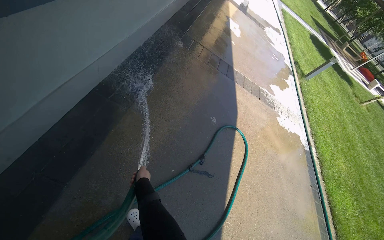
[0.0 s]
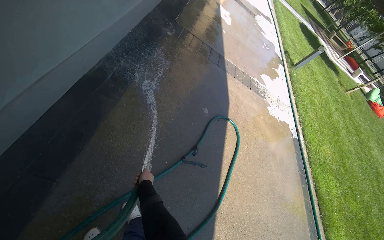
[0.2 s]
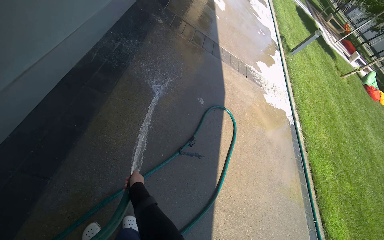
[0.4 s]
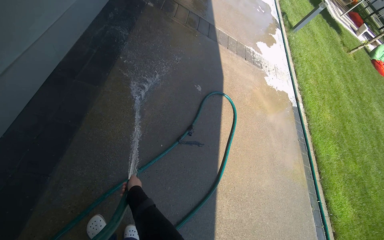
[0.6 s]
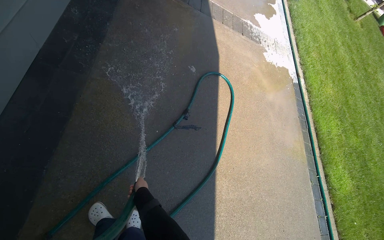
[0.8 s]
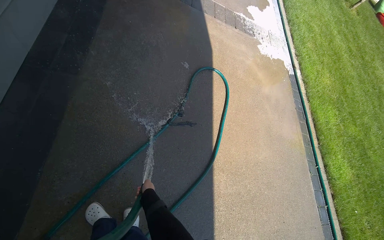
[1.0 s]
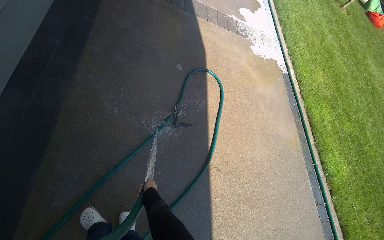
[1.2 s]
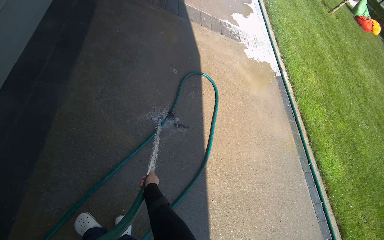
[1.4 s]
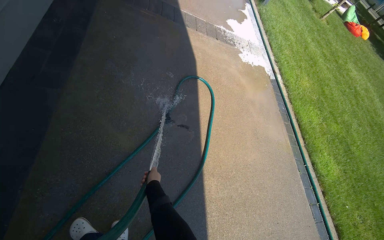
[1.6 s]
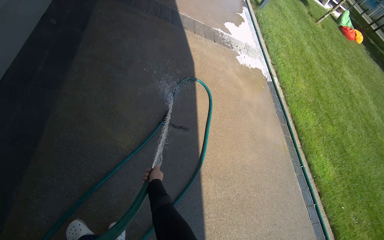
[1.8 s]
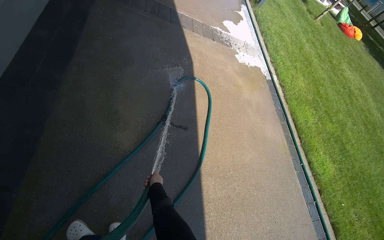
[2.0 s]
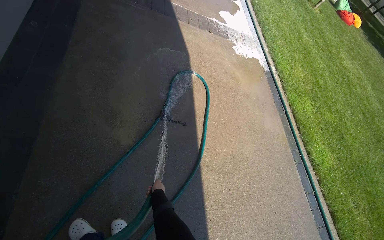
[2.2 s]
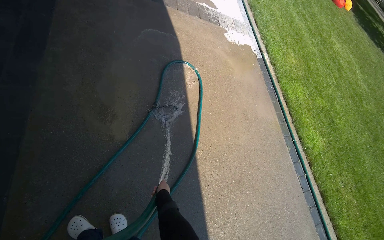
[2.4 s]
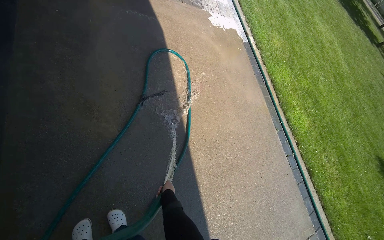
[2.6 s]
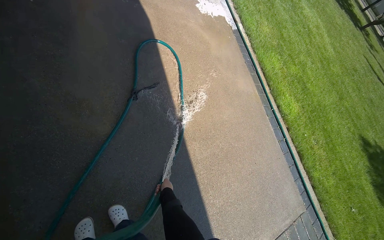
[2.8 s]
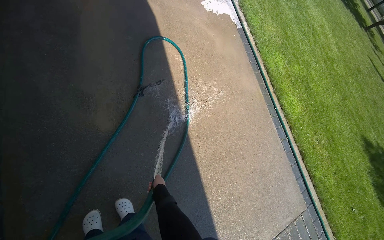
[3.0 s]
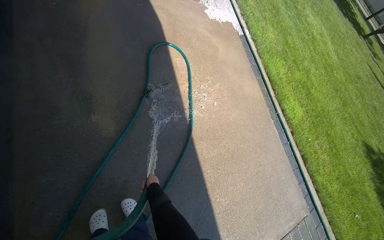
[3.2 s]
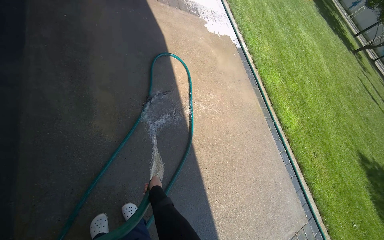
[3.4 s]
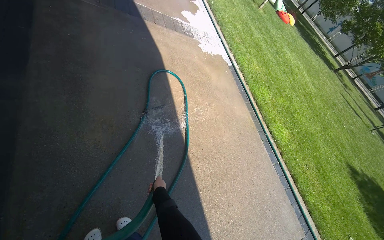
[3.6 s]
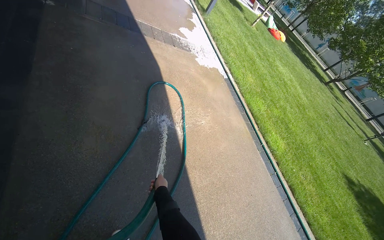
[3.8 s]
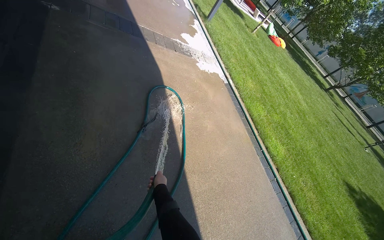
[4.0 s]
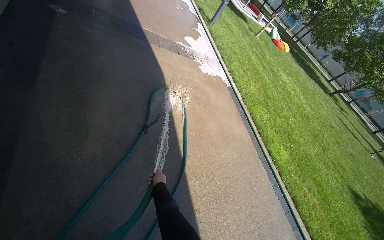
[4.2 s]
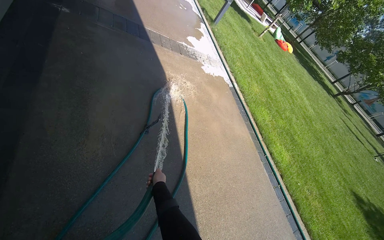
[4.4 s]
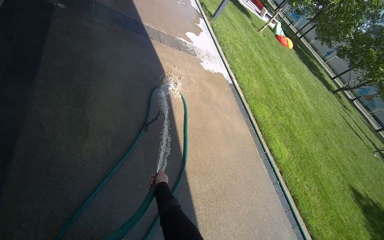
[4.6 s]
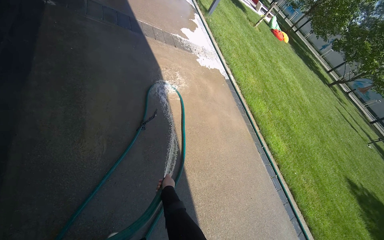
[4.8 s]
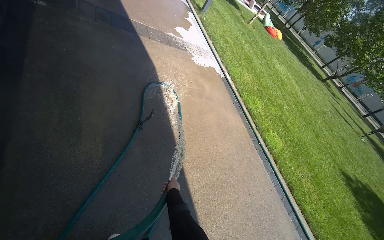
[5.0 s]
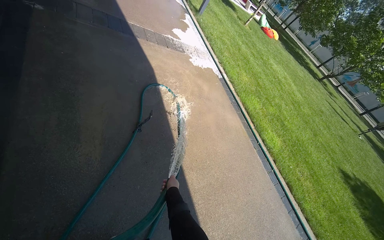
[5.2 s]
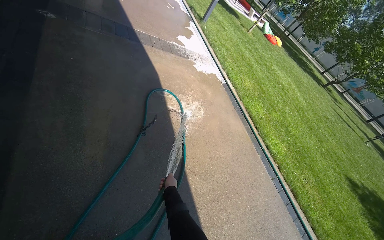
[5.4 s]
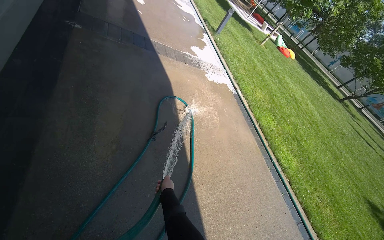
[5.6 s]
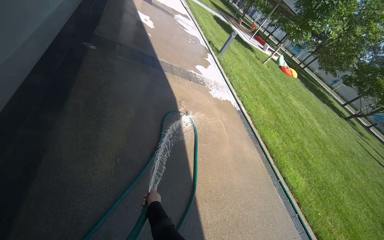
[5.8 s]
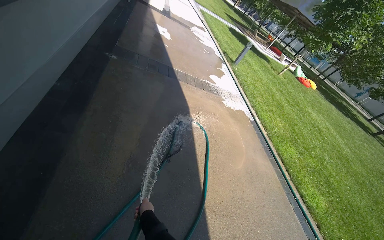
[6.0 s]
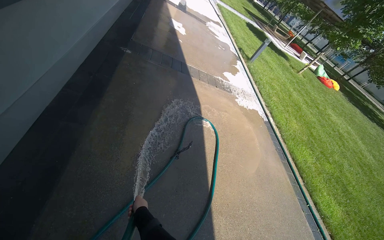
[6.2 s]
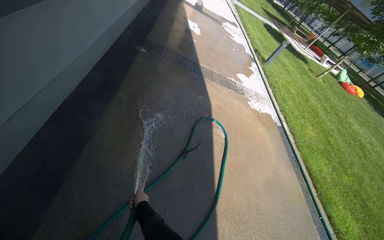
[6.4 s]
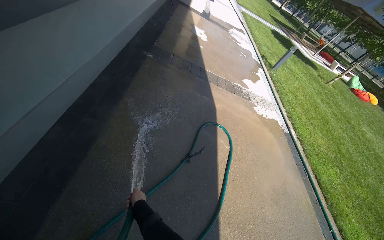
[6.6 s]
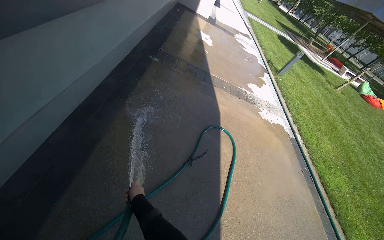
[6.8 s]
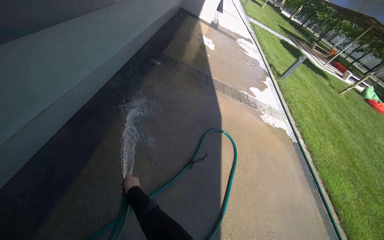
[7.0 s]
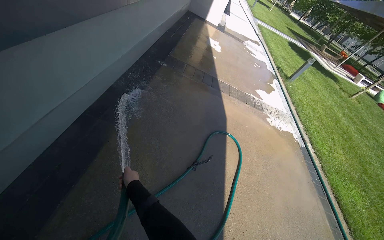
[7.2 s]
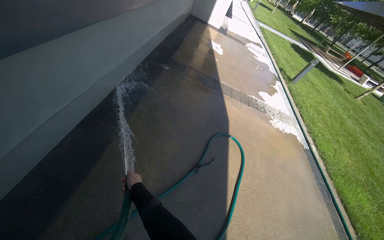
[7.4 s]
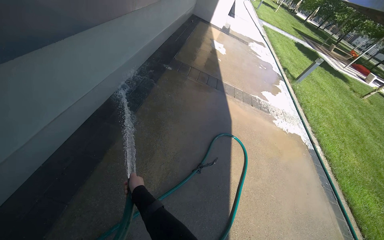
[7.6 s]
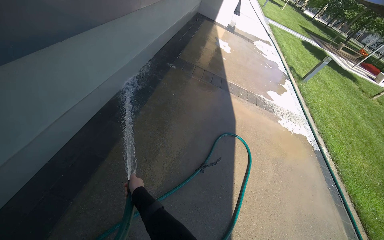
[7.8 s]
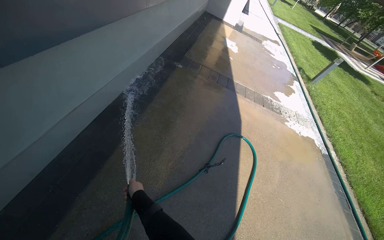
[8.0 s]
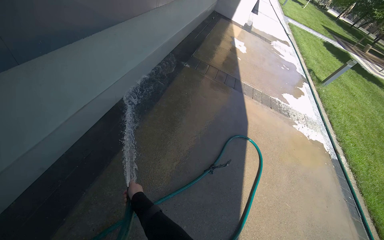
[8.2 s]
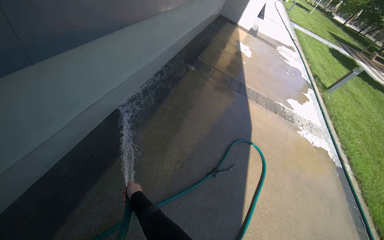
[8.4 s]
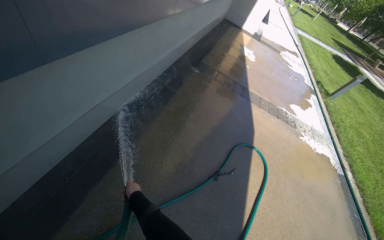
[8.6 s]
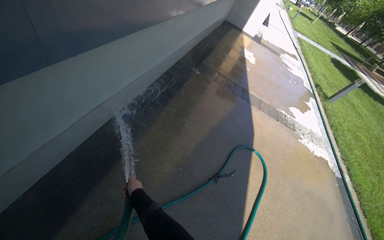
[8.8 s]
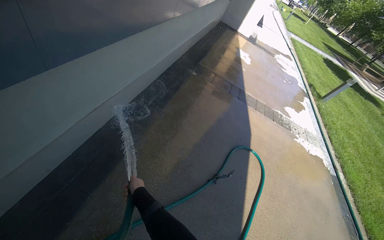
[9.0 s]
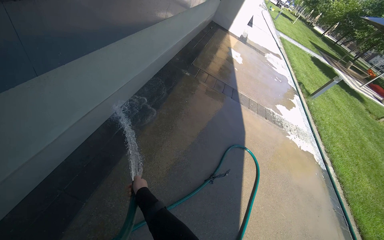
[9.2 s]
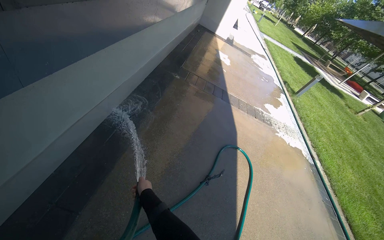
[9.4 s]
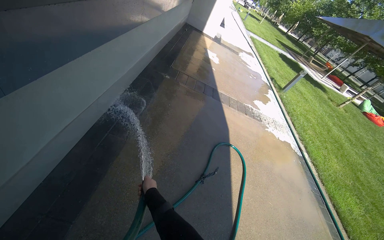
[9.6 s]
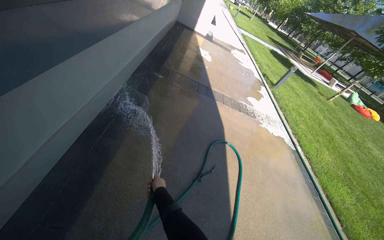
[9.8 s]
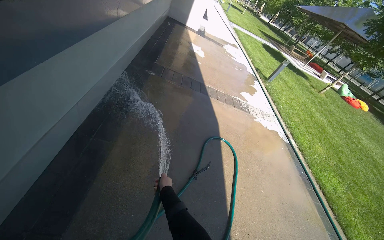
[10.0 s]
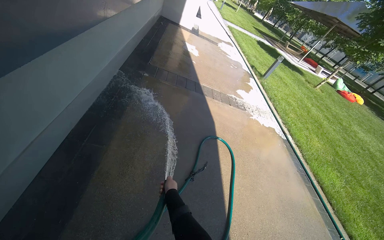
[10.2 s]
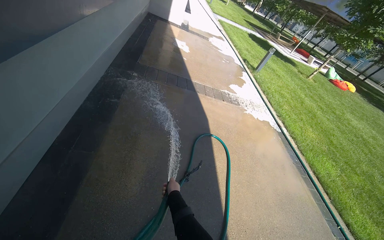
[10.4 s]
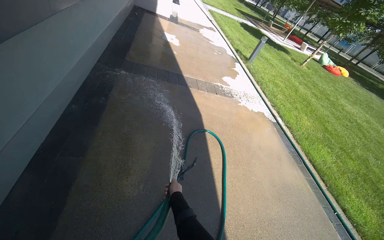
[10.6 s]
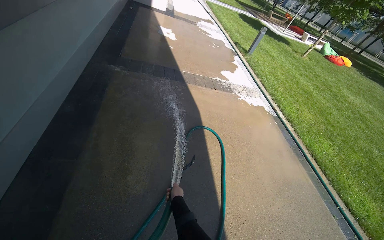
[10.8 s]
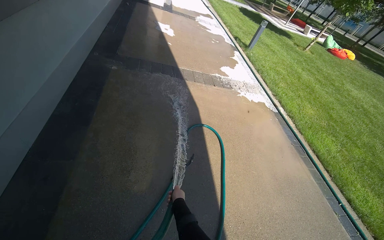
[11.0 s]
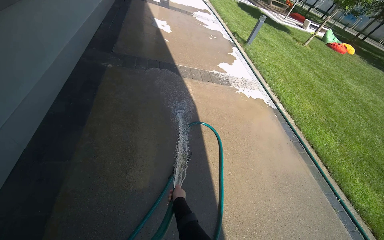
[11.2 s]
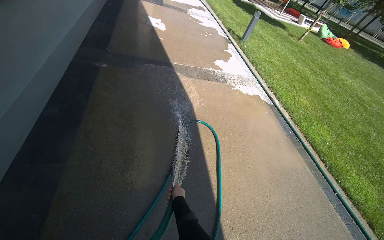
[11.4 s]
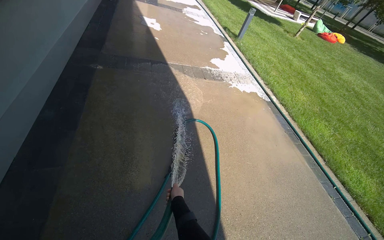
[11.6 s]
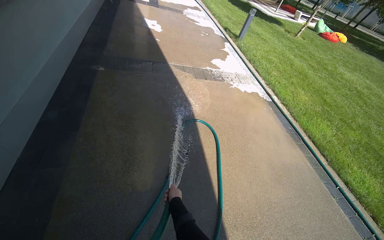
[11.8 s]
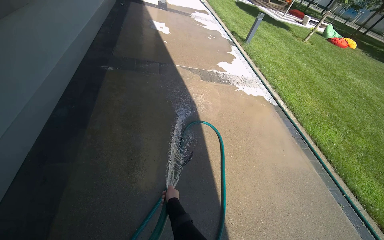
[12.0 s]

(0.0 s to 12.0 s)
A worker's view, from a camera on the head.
Job: sweeping floor.
The whole recording: Rinsing concrete ground. The worker rinses the concrete ground with a hose.
0.0 s - 1.6 s: The camera pitches downward, by some 15 degrees.
1.6 s - 3.0 s: The camera pitches downward, by about 15 degrees.
3.0 s - 4.4 s: The wearer looks approximately 15 degrees further upward. The right hand heads nearer to the camera, covering some 15 cm.
6.0 s - 7.6 s: The camera is aimed approximately 15 degrees further to the left. The right hand moves up the picture, some 10 cm.
9.0 s - 10.4 s: The head turns to the right by about 20 degrees. The right hand shifts some 25 cm to the right.

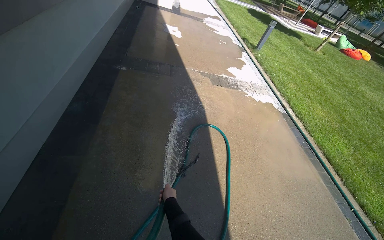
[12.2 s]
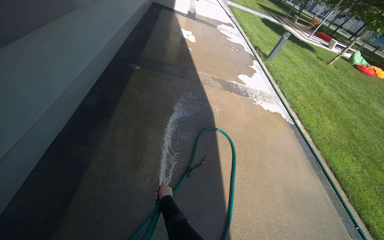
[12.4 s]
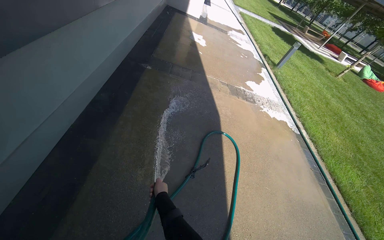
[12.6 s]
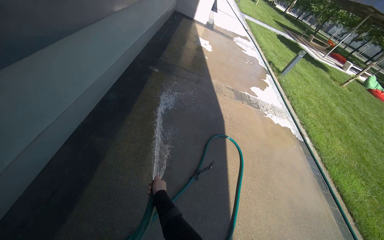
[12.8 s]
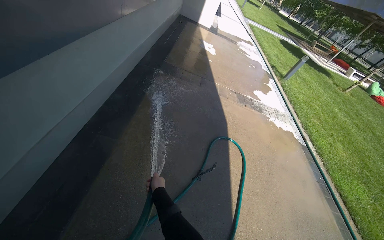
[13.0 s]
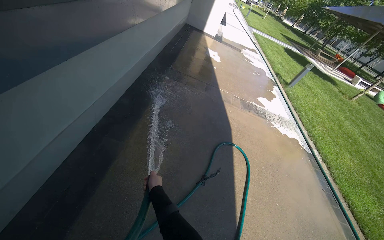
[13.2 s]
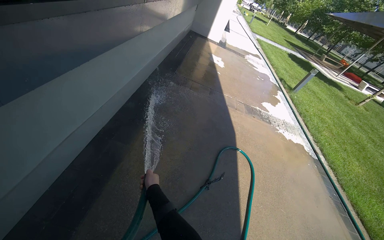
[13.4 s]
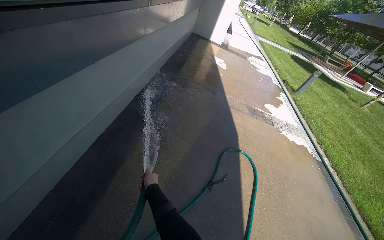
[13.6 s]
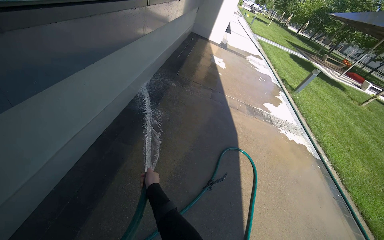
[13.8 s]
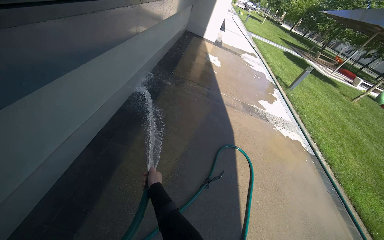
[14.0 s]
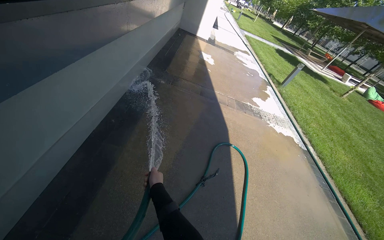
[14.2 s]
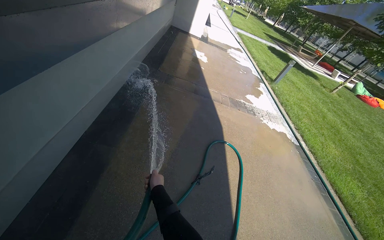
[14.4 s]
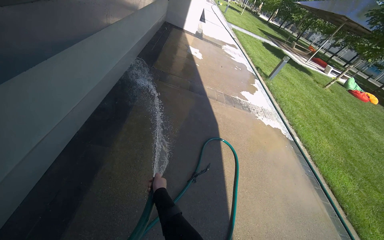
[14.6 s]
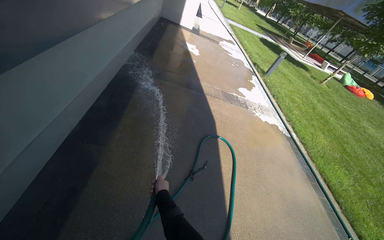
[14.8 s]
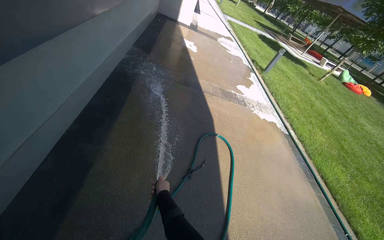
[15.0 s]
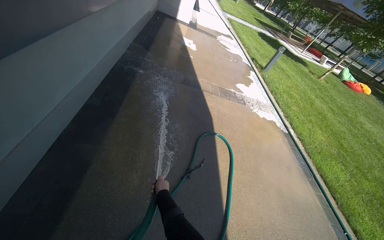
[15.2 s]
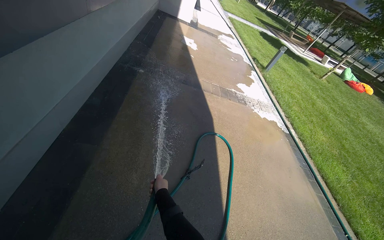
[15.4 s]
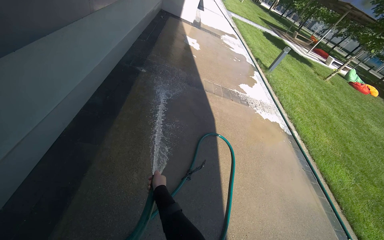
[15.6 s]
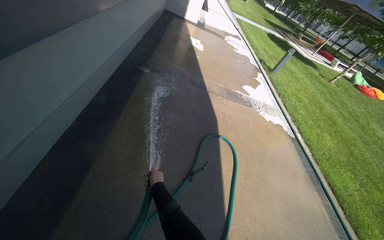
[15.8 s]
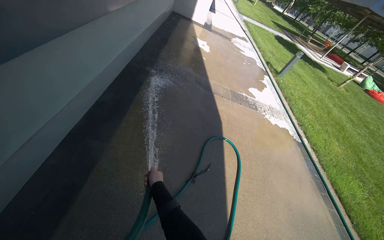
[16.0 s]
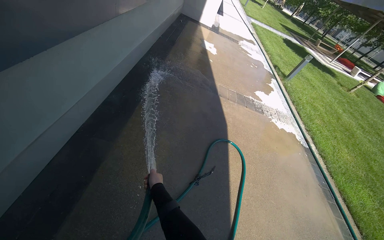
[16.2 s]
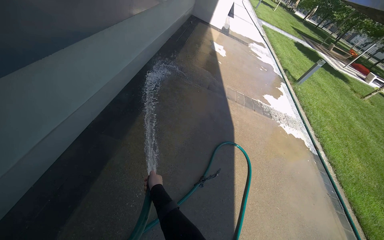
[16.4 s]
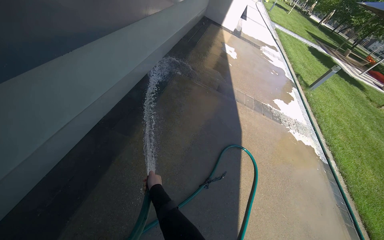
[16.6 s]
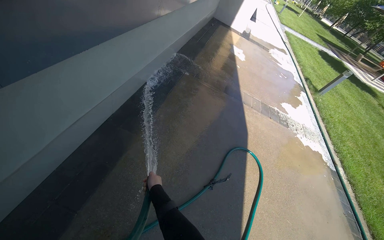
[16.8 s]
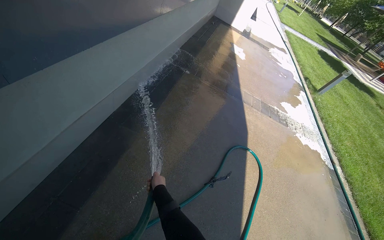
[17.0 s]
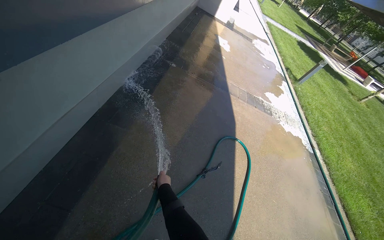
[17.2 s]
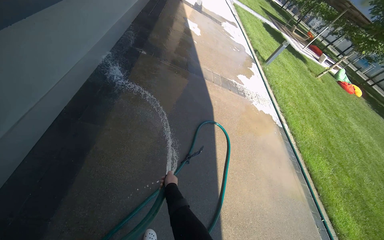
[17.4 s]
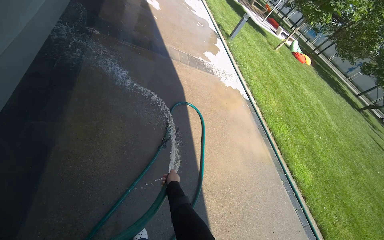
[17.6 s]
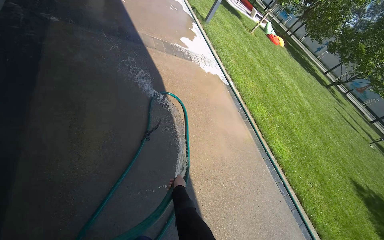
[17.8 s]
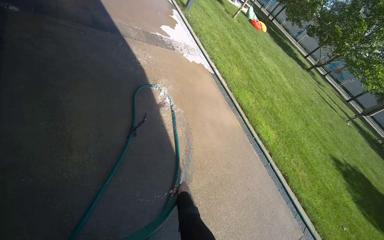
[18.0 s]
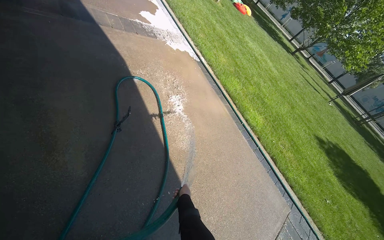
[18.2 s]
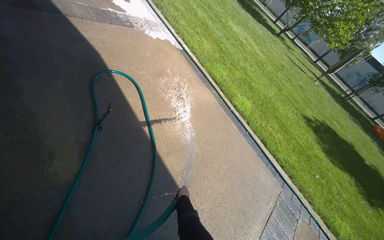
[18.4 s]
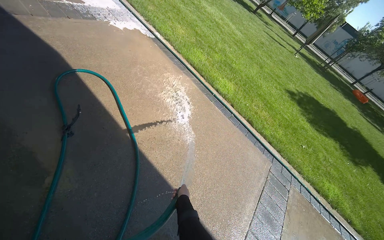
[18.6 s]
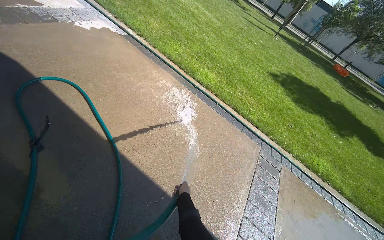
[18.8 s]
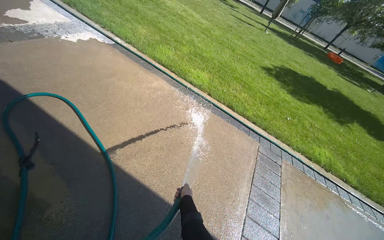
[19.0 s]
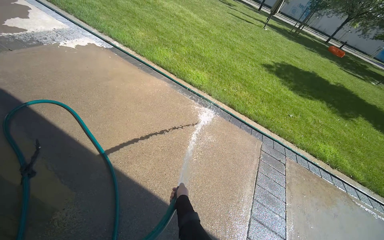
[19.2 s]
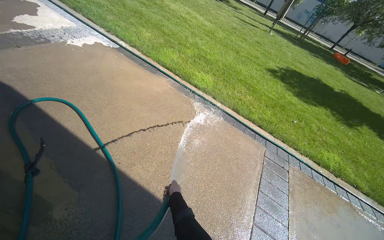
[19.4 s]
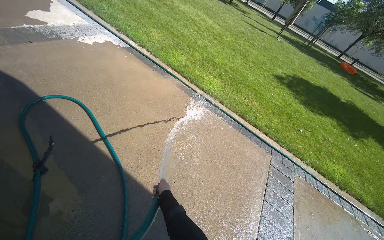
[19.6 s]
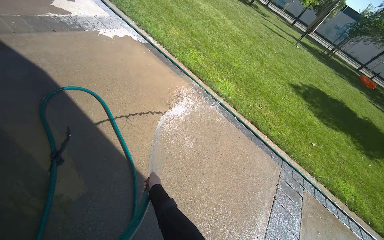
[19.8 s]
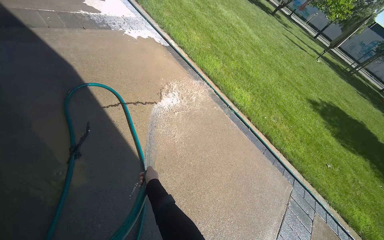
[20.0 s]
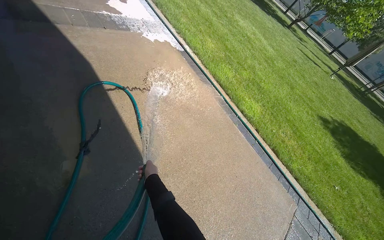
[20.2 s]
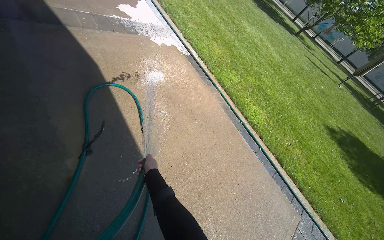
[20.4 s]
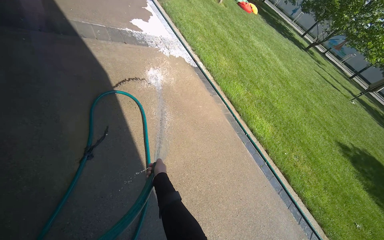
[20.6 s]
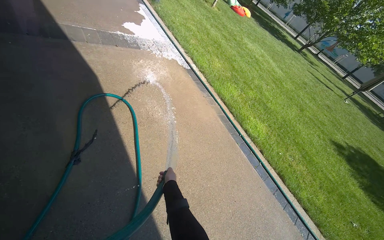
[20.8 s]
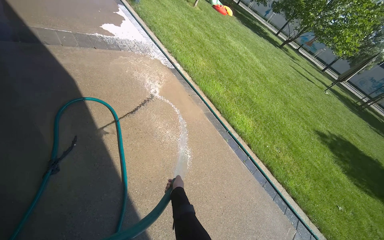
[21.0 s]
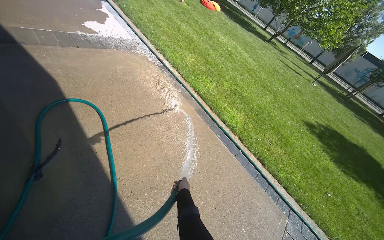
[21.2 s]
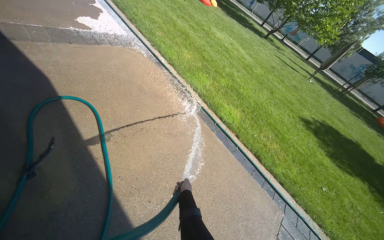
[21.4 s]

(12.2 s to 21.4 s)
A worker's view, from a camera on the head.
Job: sweeping floor.
The whole recording: Rinsing concrete ground. The worker rinses the concrete ground with a hose.
12.2 s - 13.8 s: The right hand heads to the left, covering roughly 30 cm.
15.2 s - 16.8 s: The head rotates about 15 degrees to the left.
16.8 s - 18.4 s: The head rotates roughly 55 degrees to the right. The view tips downward by about 30 degrees.
18.4 s - 19.8 s: The right hand travels up the picture by approximately 20 cm.
19.8 s - 21.4 s: The right hand shifts approximately 35 cm to the right and farther from the camera.
